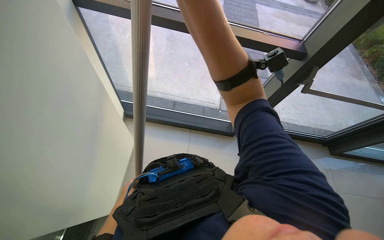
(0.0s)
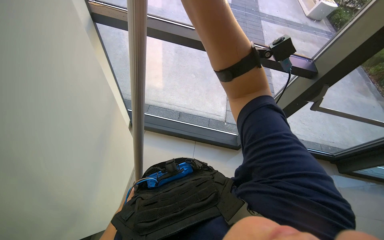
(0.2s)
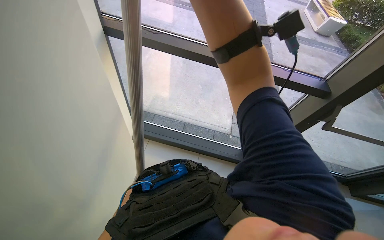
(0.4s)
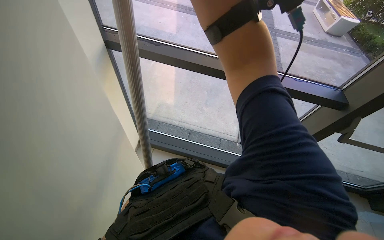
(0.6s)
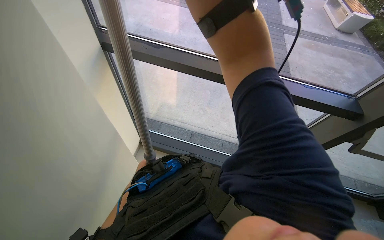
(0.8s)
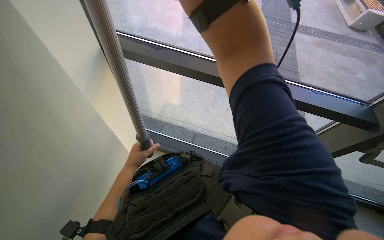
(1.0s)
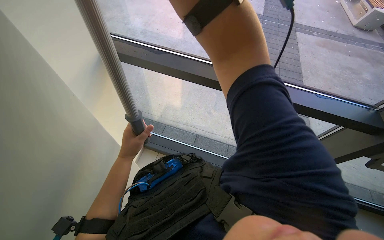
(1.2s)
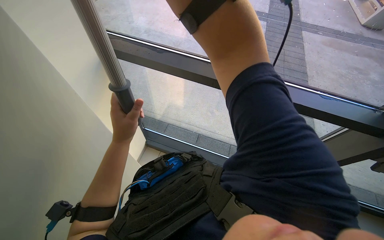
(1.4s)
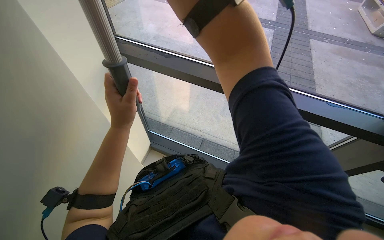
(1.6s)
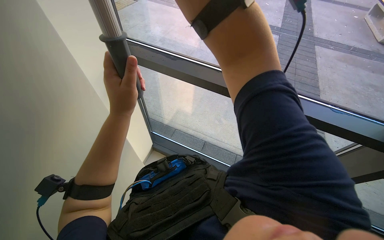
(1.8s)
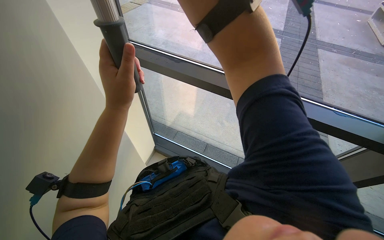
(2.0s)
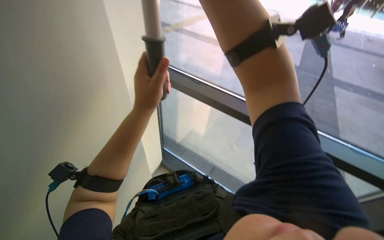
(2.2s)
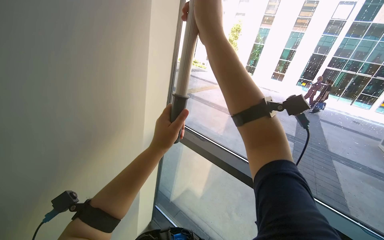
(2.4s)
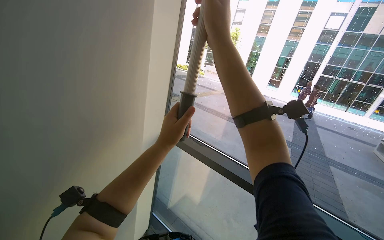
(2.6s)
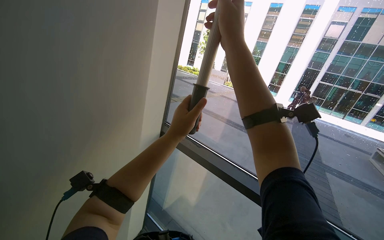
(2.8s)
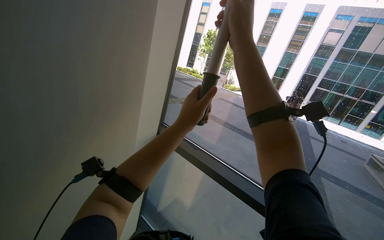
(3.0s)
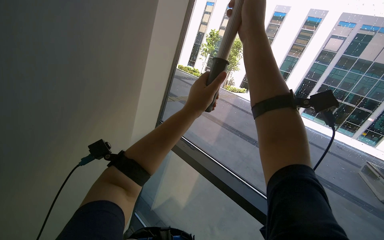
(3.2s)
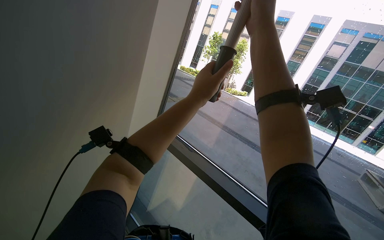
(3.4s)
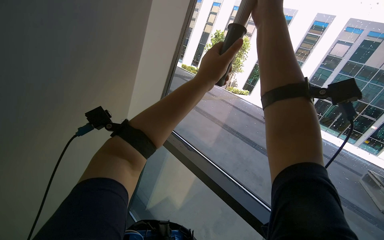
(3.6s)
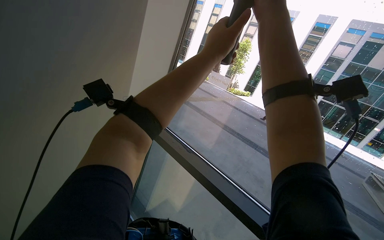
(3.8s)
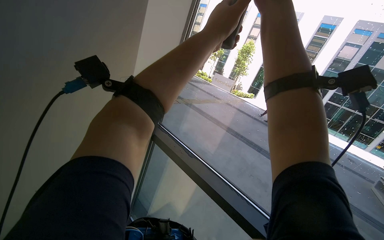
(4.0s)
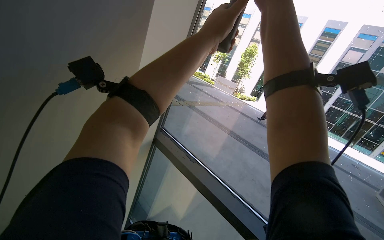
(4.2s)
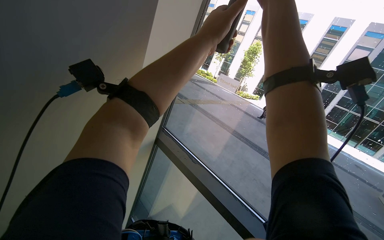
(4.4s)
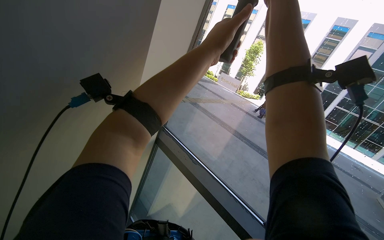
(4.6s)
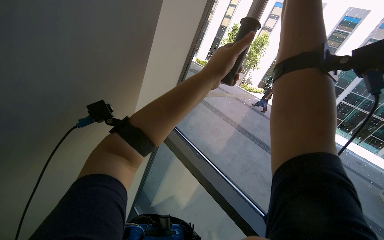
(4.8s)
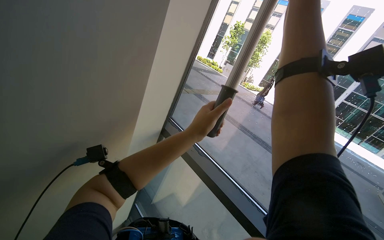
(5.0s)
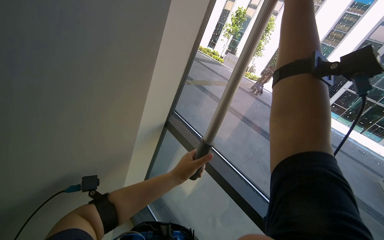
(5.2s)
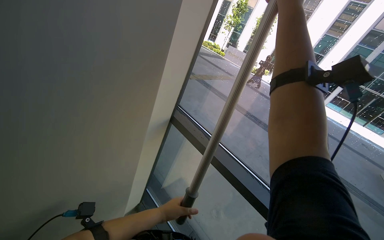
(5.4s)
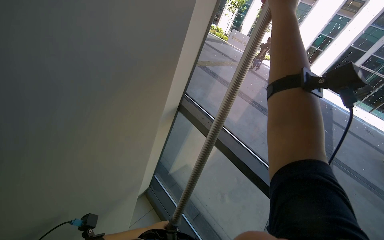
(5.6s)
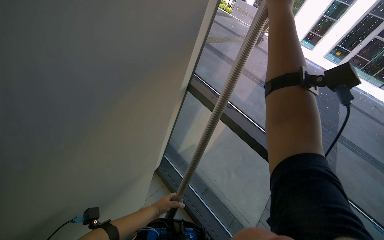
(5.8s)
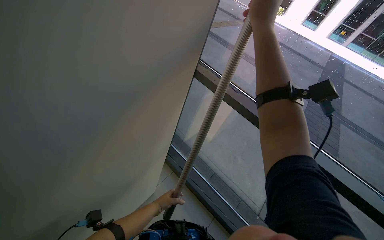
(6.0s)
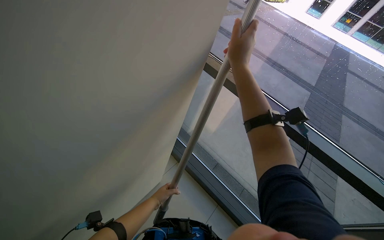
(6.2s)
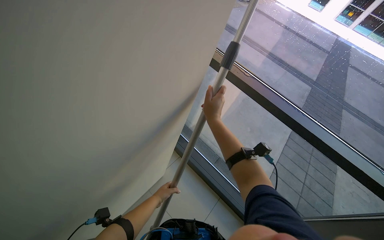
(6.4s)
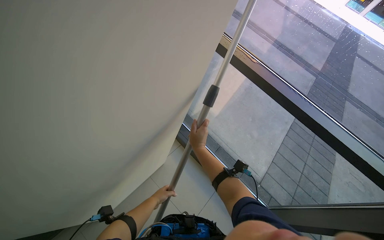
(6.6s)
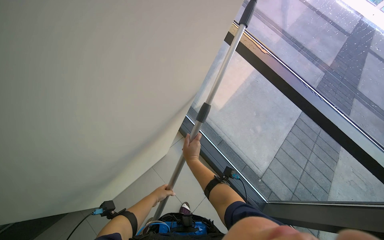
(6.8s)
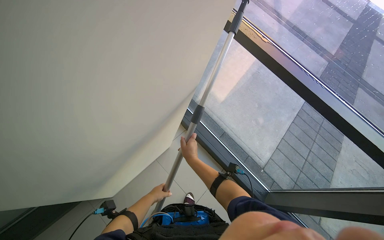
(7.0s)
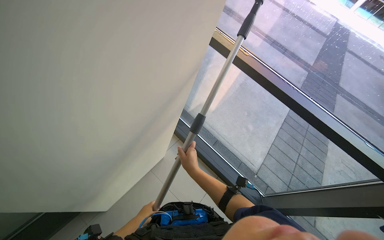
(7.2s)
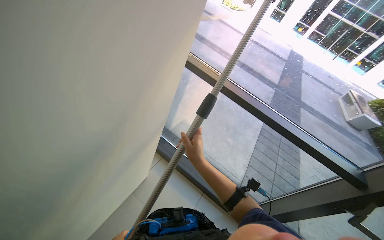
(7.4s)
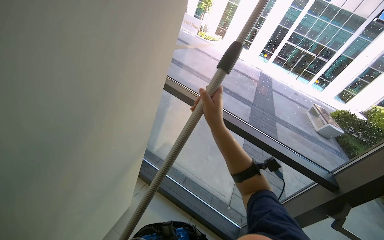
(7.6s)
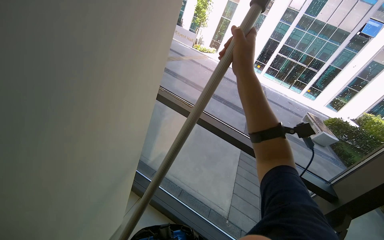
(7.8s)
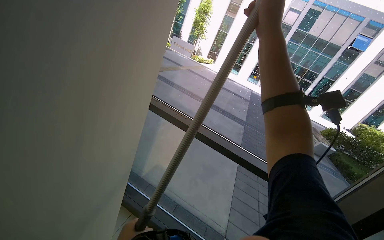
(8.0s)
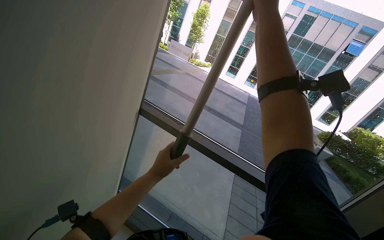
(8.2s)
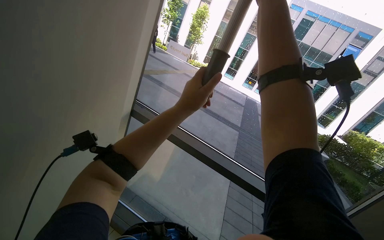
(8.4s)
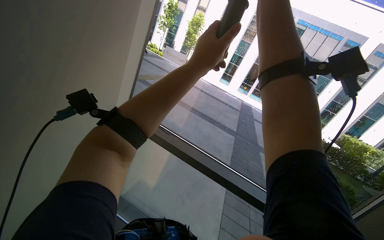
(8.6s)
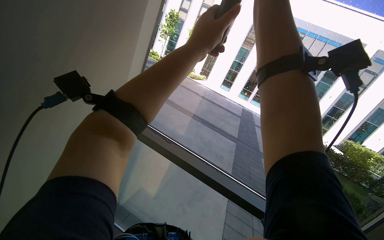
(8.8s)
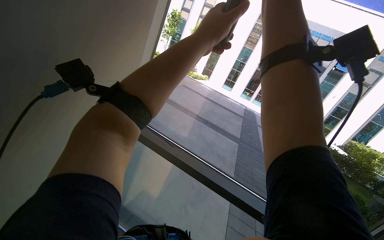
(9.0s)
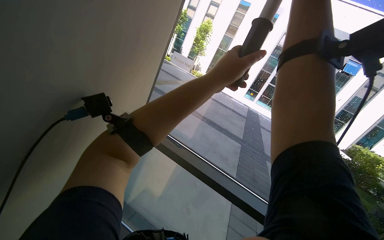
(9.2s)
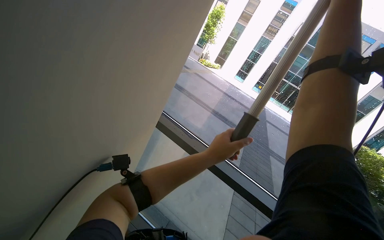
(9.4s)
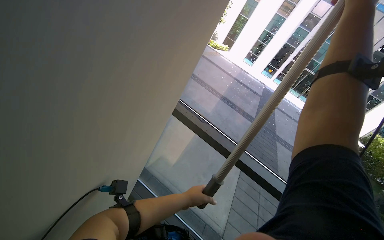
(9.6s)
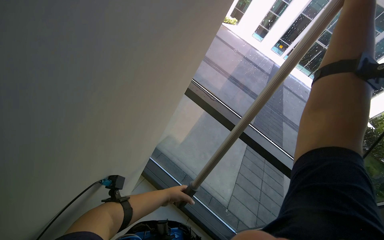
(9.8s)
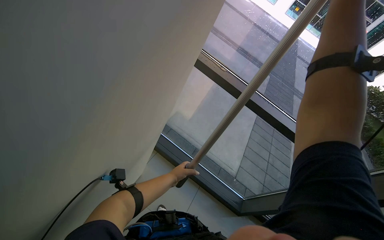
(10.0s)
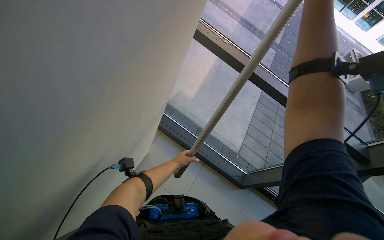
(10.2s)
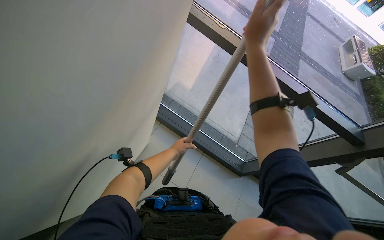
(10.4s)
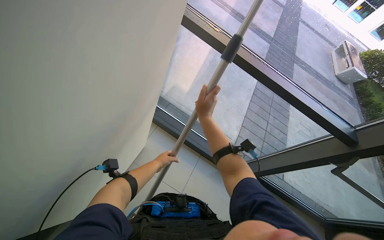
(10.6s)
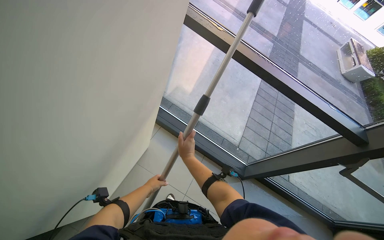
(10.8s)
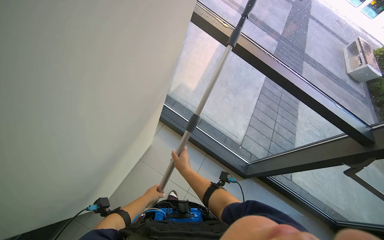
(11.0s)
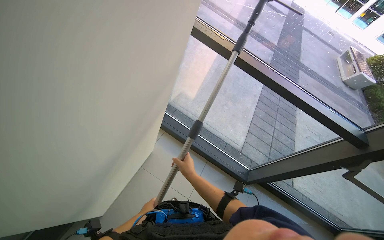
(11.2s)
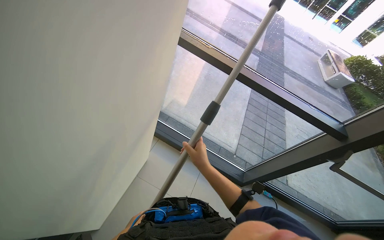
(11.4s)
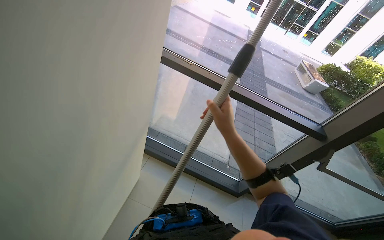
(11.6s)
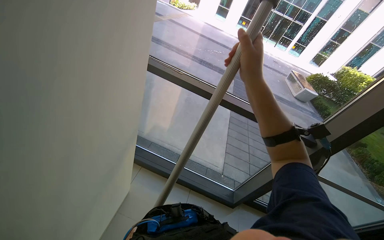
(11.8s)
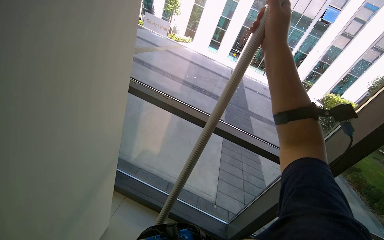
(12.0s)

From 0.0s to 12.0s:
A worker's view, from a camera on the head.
Job: cleaning windows.
The whole recording: Cleaning building windows. The worker cleans large building windows using a pole with a squeegee and wipes the window frames with a cloth.
From 1.6s to 3.0s: The view tilts roughly 30 degrees upward.
From 7.6s to 9.0s: The view tips upward by some 15 degrees. The right hand moves up the picture and to the right, roughly 50 cm.
From 9.0s to 10.4s: The wearer looks about 35 degrees further downward.
From 10.4s to 12.0s: The camera pitches upward, by roughly 25 degrees. The right hand reaches about 40 cm down the picture, then returns.

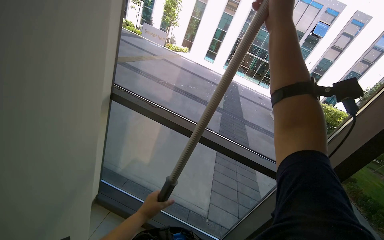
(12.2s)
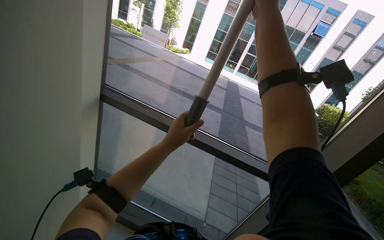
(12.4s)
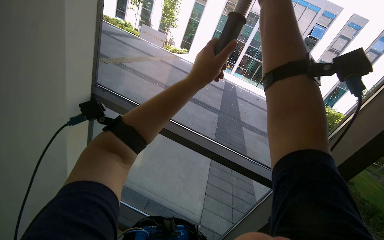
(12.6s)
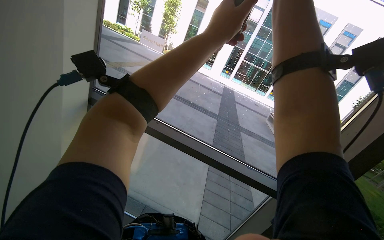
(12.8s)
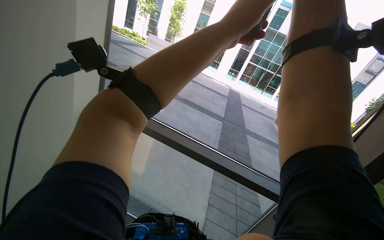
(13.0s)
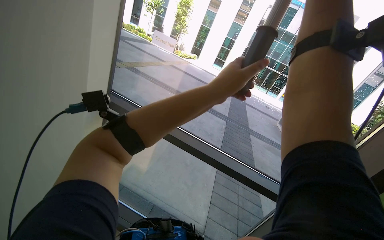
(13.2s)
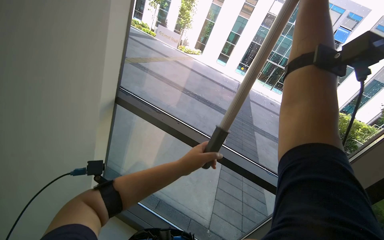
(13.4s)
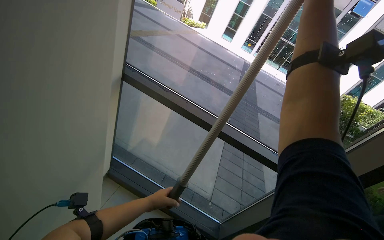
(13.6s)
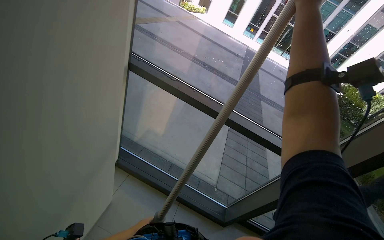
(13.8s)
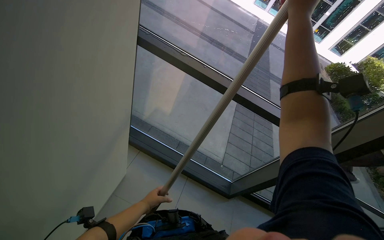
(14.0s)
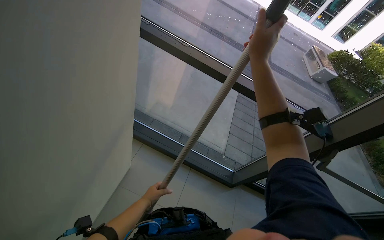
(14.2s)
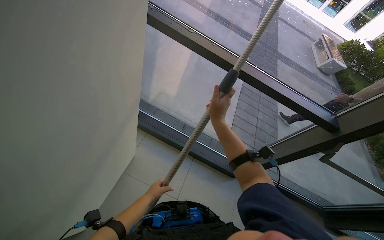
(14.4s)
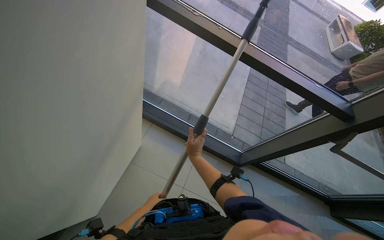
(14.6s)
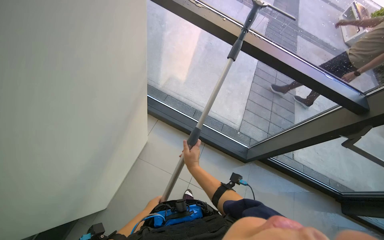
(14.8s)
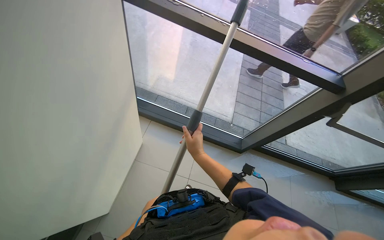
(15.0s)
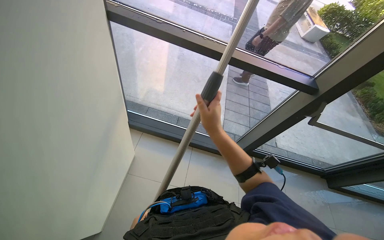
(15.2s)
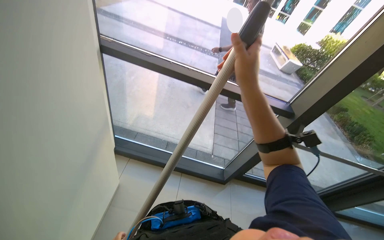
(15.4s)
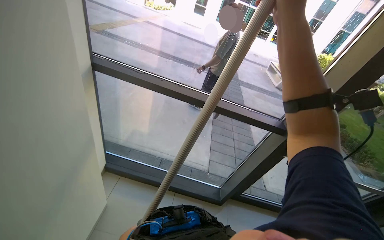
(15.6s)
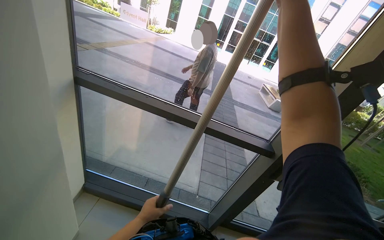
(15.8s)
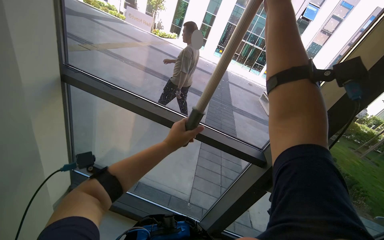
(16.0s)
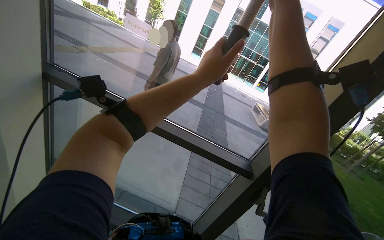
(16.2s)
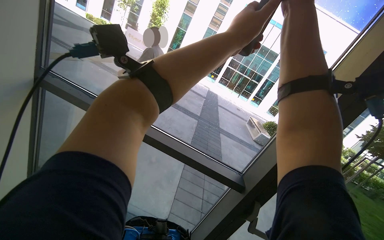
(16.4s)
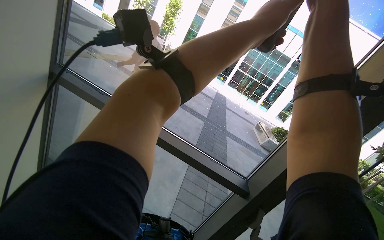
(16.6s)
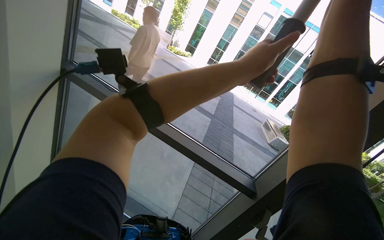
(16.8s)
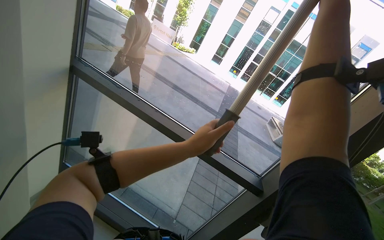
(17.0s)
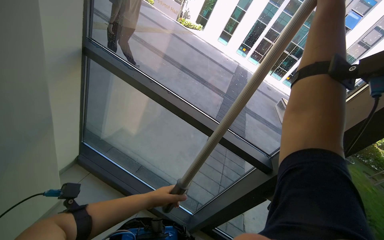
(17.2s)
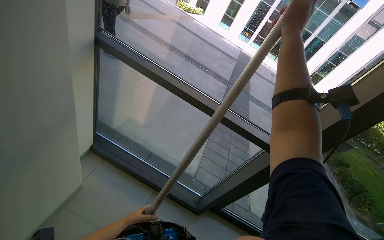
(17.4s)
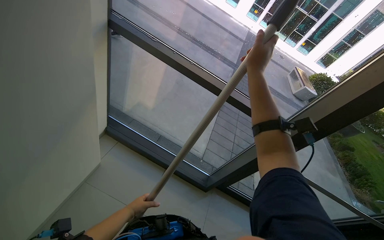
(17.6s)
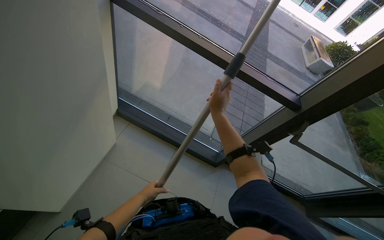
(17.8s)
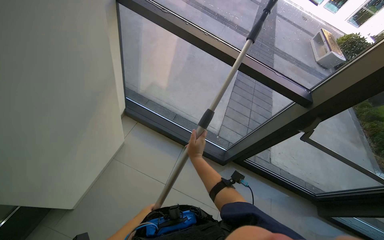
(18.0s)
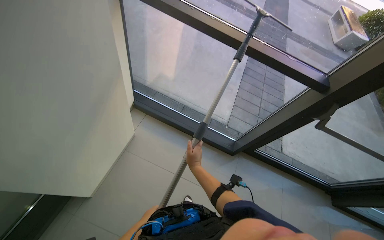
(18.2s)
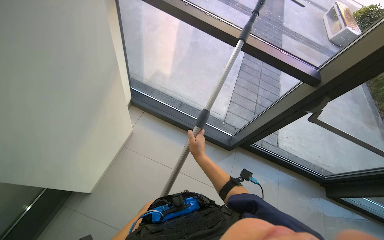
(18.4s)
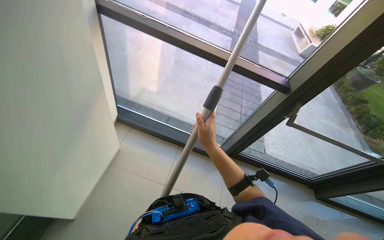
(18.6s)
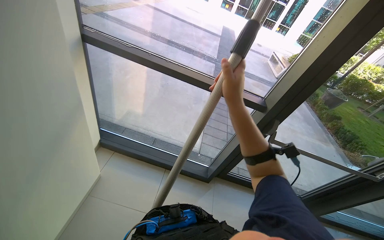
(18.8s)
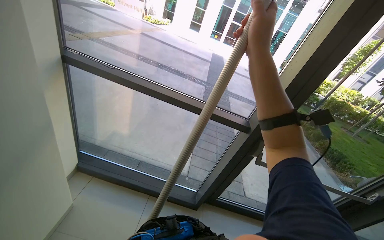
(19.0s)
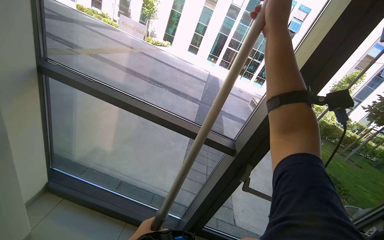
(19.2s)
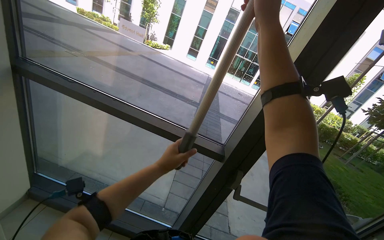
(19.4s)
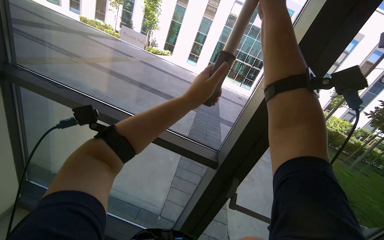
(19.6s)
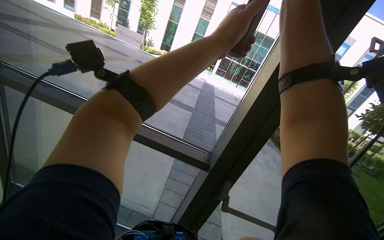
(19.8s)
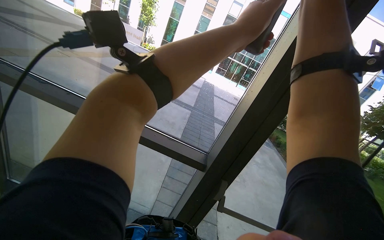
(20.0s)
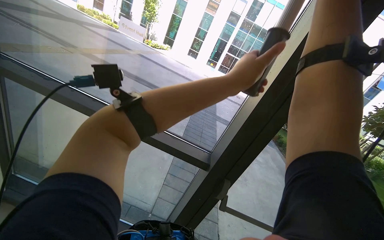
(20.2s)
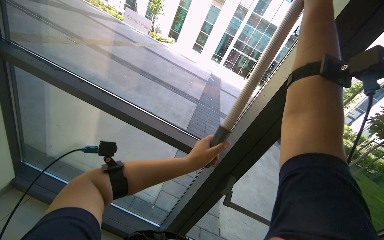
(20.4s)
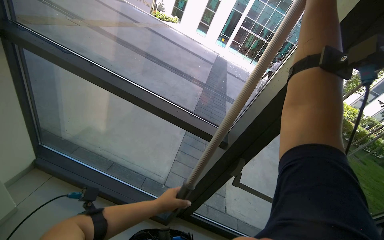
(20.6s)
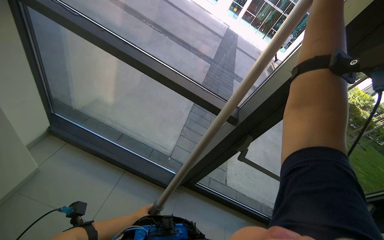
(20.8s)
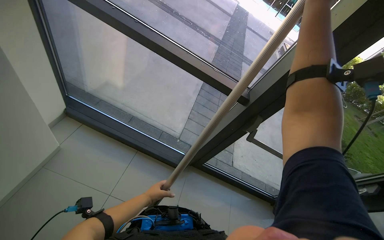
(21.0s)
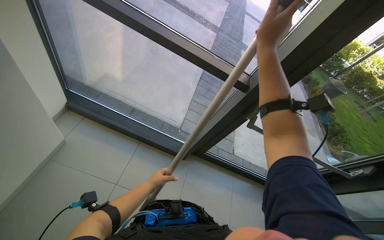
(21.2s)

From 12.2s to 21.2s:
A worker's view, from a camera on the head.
Job: cleaning windows.
The whole recording: Cleaning building windows. The worker cleans large building windows using a pole with a squeegee and wipes the window frames with a cloth.
From 12.2s to 13.8s: The left hand moves to the left, some 15 cm, and moves approximately 50 cm up the picture and comes back.
From 13.8s to 15.2s: The camera pitches downward, by approximately 15 degrees.
From 15.2s to 16.6s: The view tilts about 35 degrees upward.
From 16.6s to 18.2s: The camera sweeps to the left, by approximately 20 degrees. The view tips downward by some 30 degrees. The right hand moves down the picture, to the left and farther from the camera, roughly 80 cm.
From 18.2s to 19.8s: The view tilts some 30 degrees upward.
From 19.8s to 21.2s: The view tilts roughly 25 degrees downward. The left hand heads down the picture and to the left, covering about 80 cm. Meanwhile the right hand goes some 20 cm farther from the camera.
